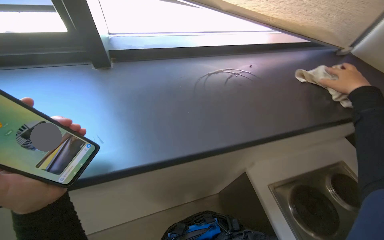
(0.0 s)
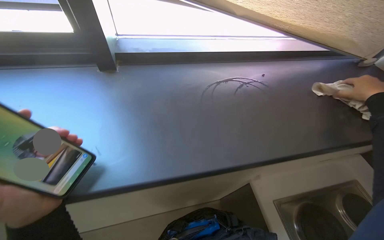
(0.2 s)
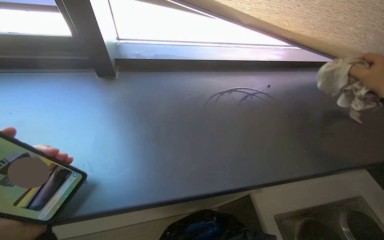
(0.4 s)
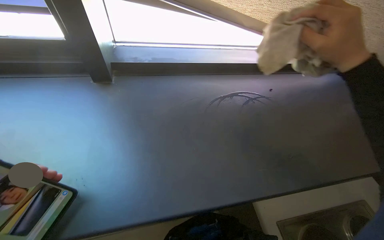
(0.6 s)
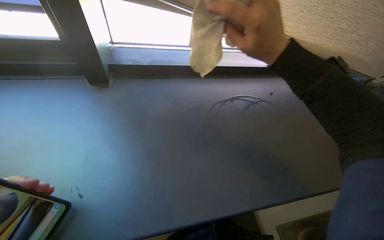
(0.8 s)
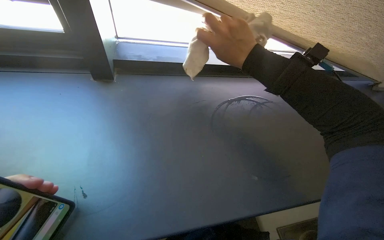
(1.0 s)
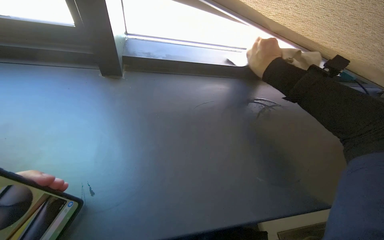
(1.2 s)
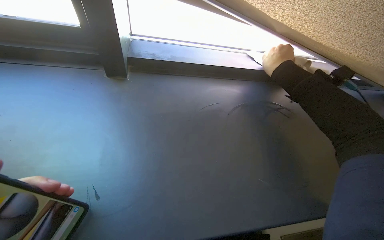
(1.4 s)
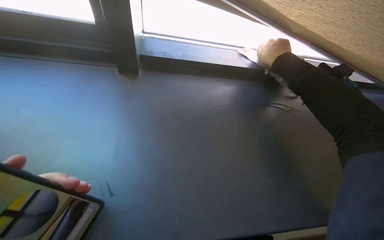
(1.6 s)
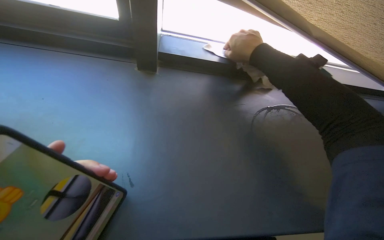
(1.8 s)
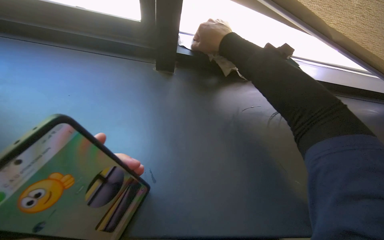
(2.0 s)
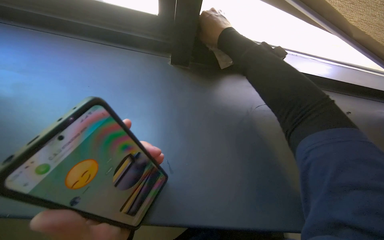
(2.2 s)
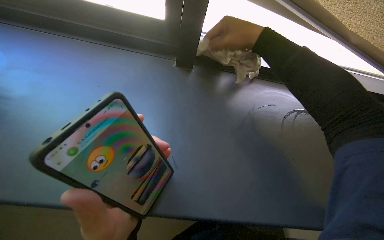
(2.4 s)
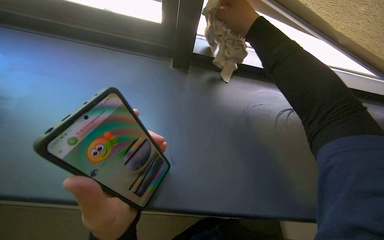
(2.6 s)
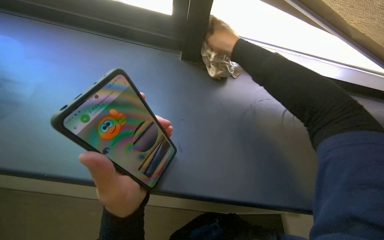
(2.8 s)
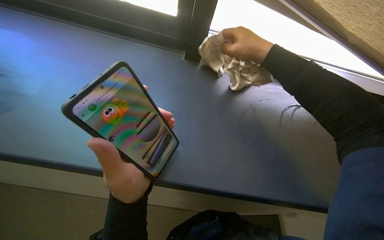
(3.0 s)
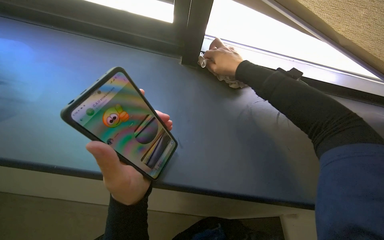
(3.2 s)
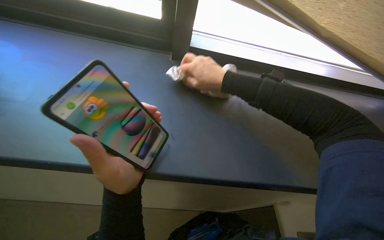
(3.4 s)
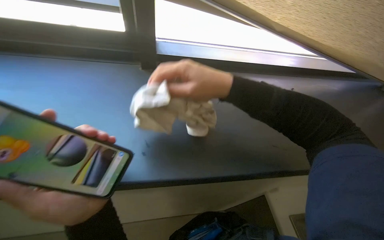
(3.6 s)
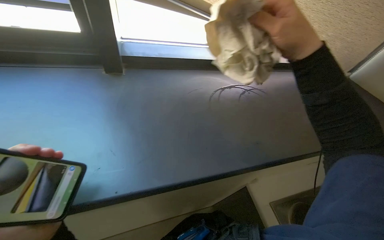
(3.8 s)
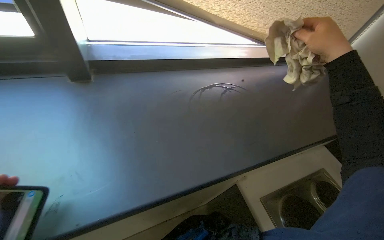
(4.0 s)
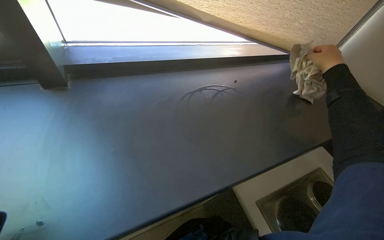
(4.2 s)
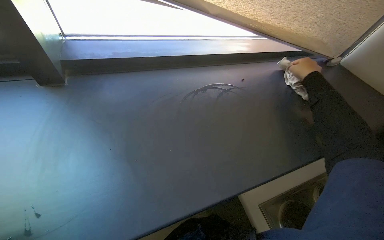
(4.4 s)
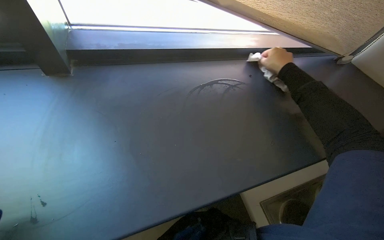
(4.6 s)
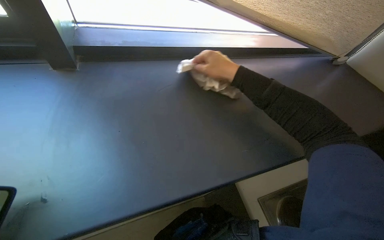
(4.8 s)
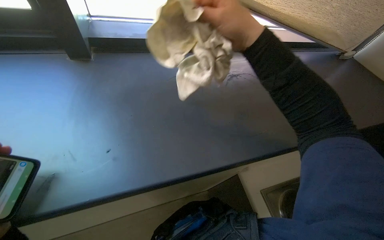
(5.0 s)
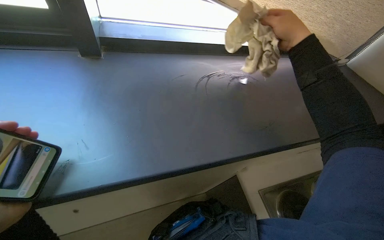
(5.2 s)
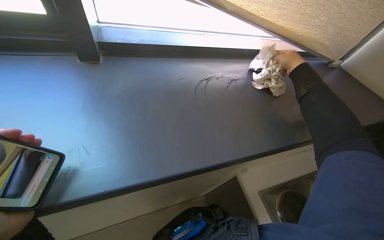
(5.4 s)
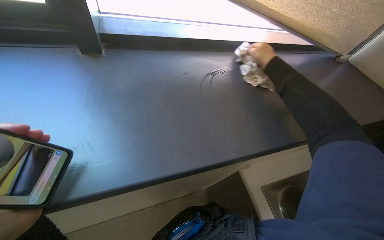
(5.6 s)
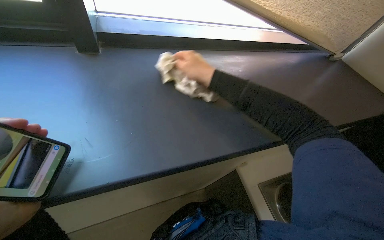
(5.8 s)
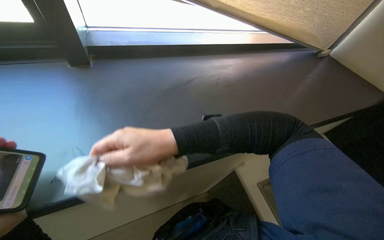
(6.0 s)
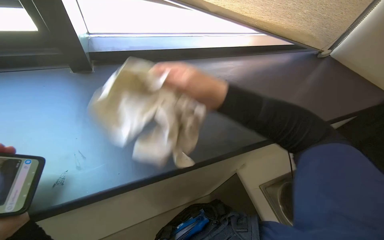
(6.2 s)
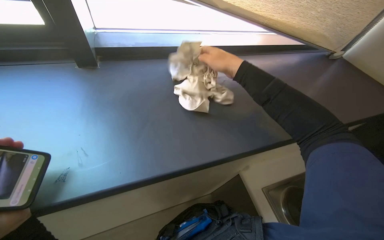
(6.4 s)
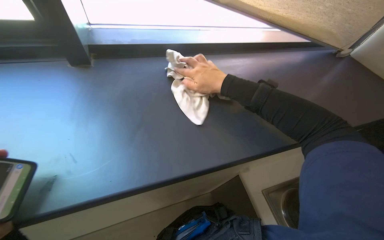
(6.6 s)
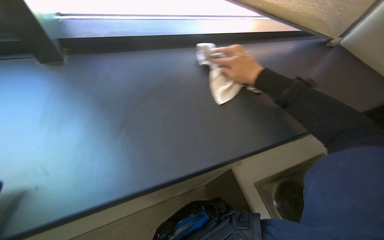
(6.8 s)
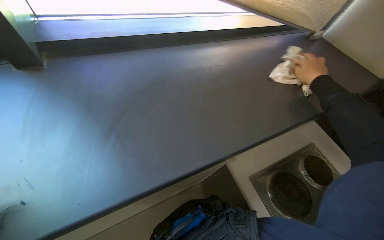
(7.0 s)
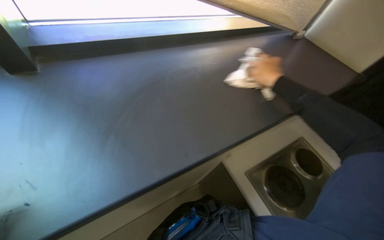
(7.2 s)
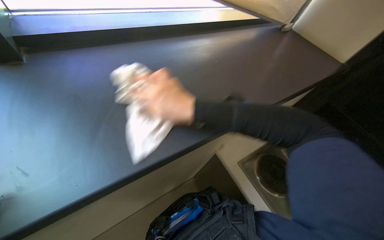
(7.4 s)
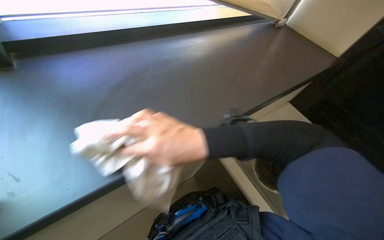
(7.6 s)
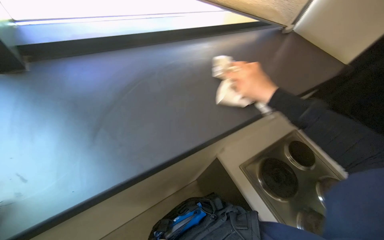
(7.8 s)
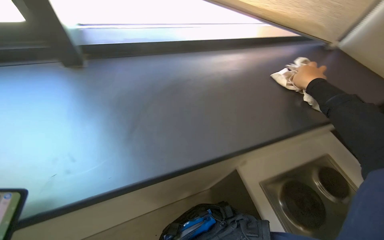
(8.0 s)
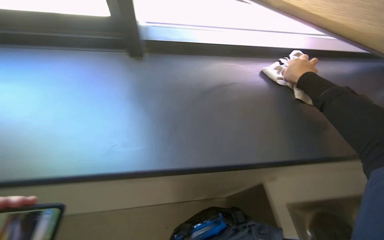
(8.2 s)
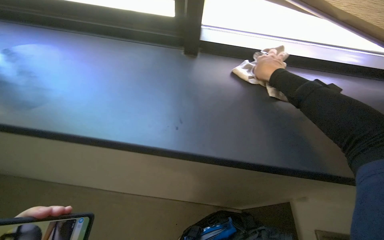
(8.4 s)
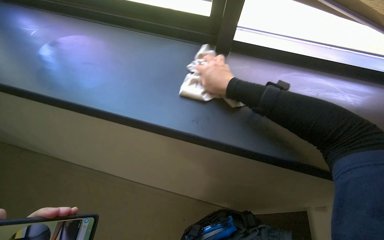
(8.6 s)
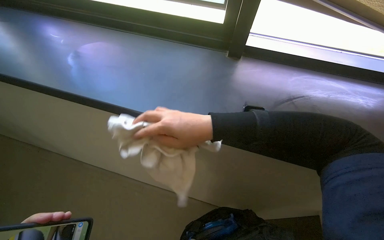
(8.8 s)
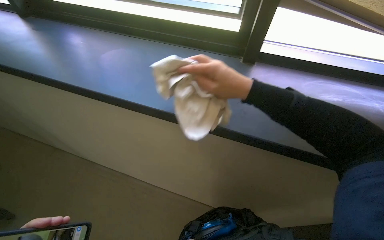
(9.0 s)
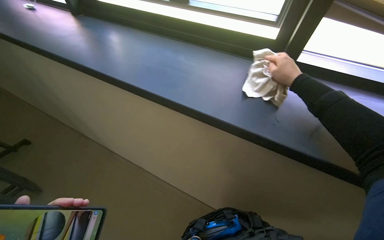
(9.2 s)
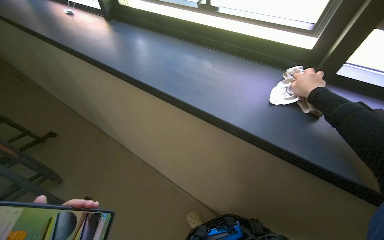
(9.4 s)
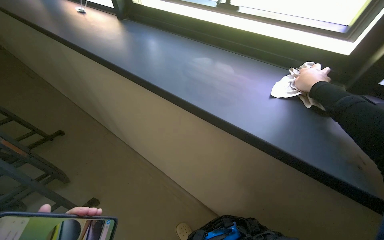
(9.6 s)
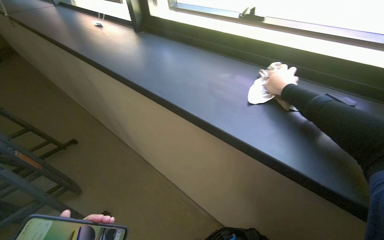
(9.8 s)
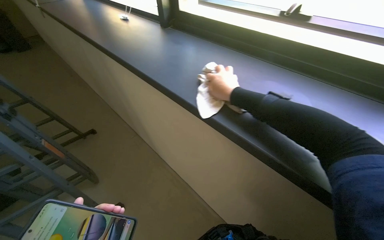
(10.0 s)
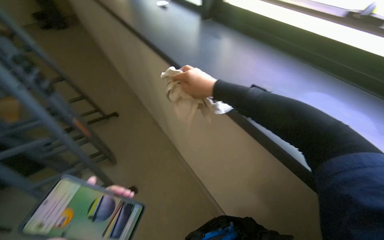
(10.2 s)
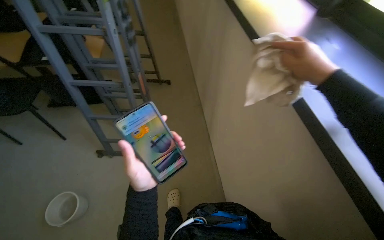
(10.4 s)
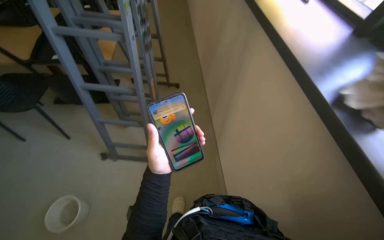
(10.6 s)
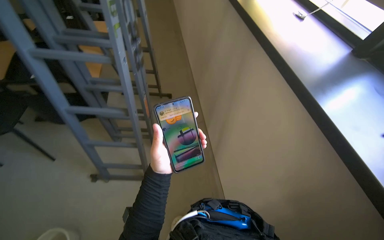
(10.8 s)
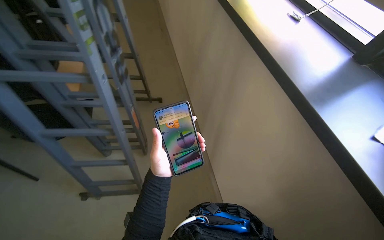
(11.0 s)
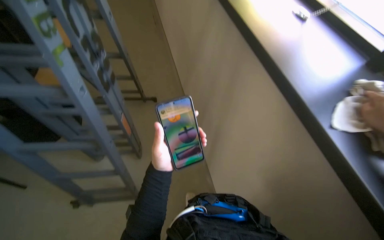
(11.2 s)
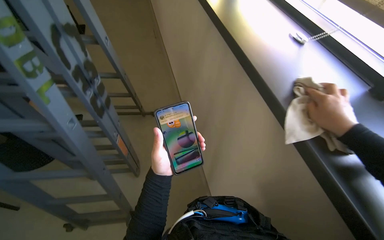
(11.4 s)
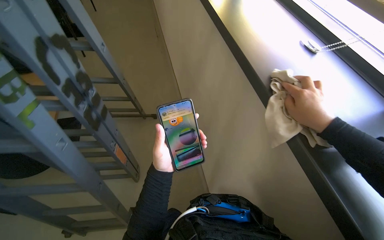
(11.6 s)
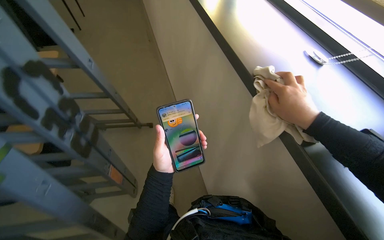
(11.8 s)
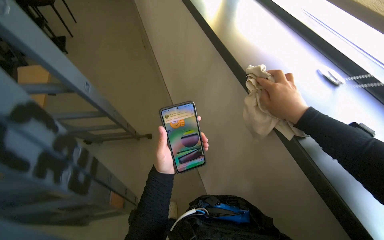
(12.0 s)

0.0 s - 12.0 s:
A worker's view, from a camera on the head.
Job: wiping surfaces.
The whole recording: Wiping kitchen countertop. The worker wipes the kitchen countertop with a cloth.
1.6 s - 3.0 s: The right hand travels to the left by roughly 25 cm.
3.0 s - 4.4 s: The wearer looks some 30 degrees further to the right. The right hand shifts about 50 cm to the right.
4.4 s - 6.0 s: The right hand goes left and right, approximately 50 cm each way, reversing 2 times.
6.0 s - 7.6 s: The right hand reaches some 50 cm to the right, then returns.
9.0 s - 10.4 s: The wearer's head swings some 55 degrees to the left.
10.4 s - 12.0 s: The head turns to the right by approximately 20 degrees.

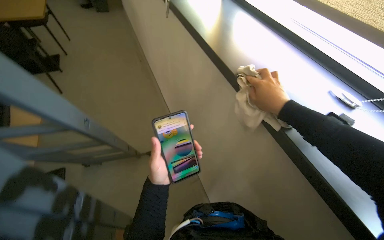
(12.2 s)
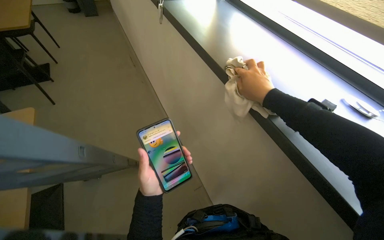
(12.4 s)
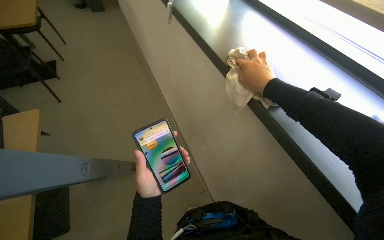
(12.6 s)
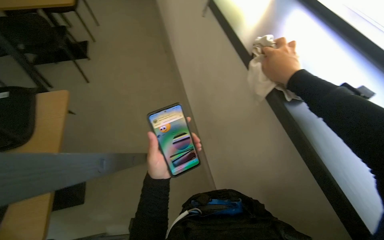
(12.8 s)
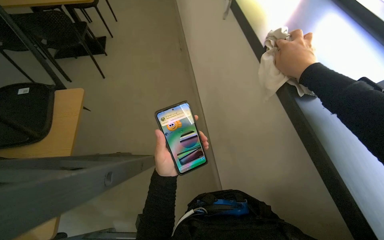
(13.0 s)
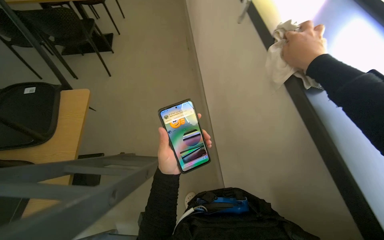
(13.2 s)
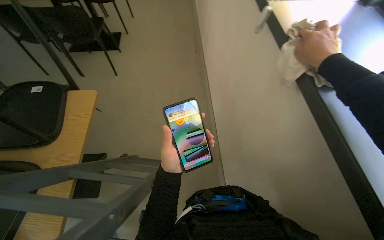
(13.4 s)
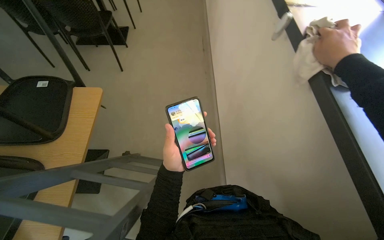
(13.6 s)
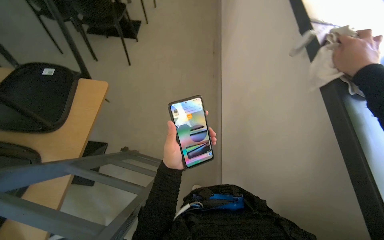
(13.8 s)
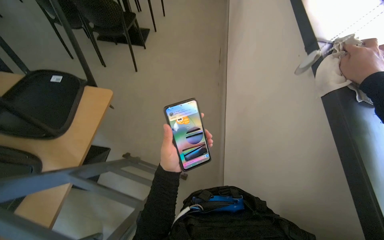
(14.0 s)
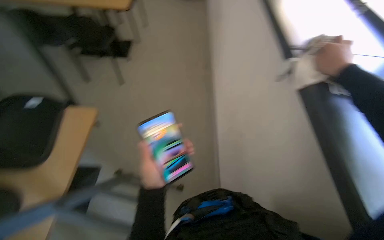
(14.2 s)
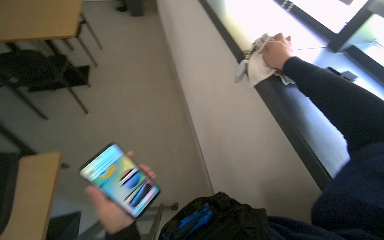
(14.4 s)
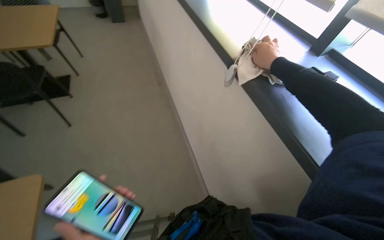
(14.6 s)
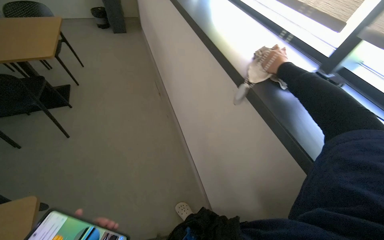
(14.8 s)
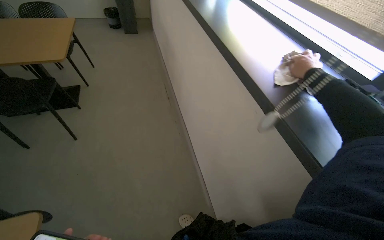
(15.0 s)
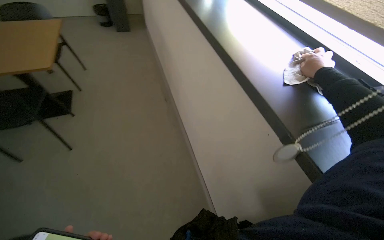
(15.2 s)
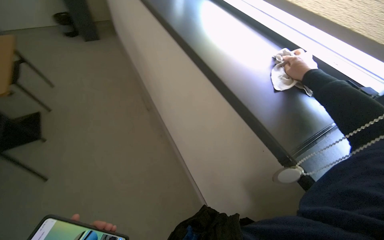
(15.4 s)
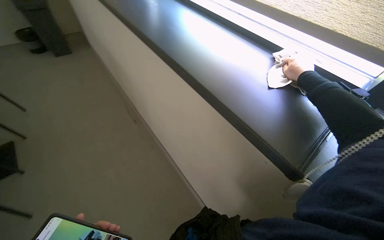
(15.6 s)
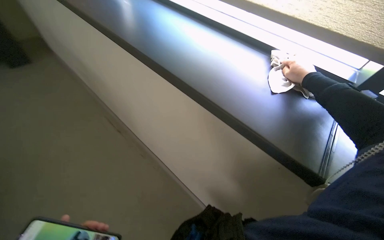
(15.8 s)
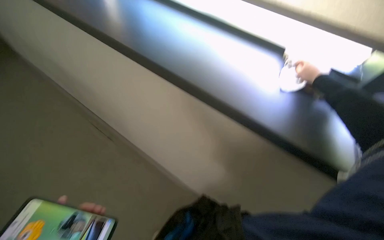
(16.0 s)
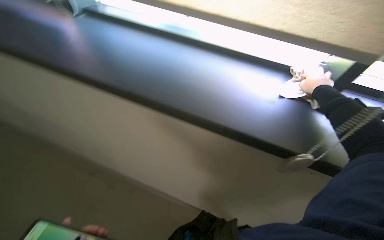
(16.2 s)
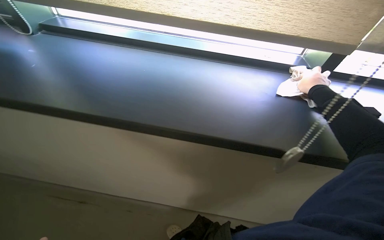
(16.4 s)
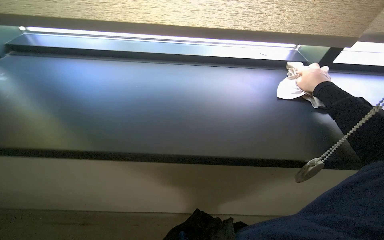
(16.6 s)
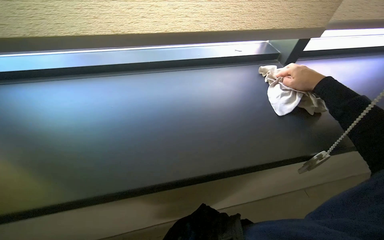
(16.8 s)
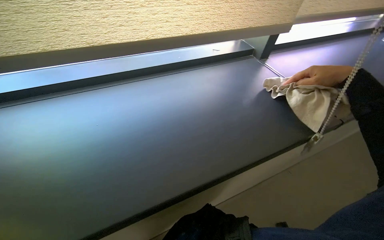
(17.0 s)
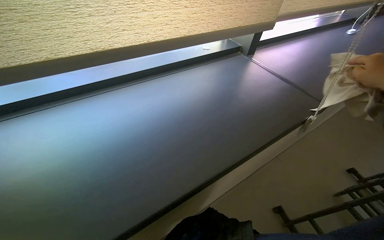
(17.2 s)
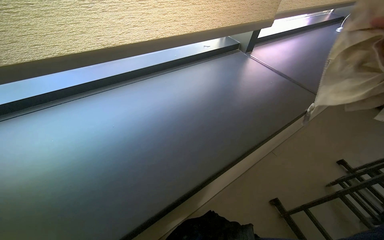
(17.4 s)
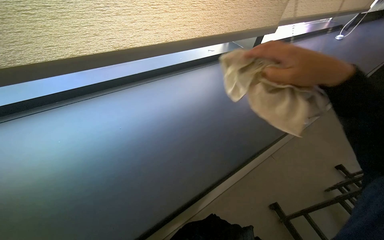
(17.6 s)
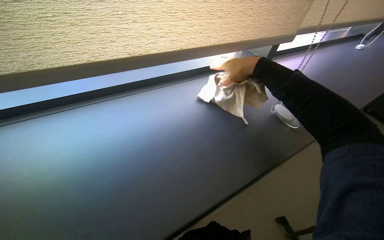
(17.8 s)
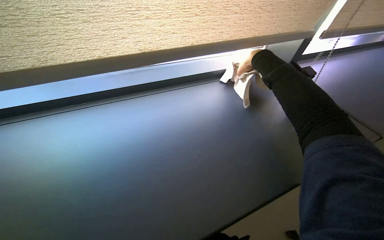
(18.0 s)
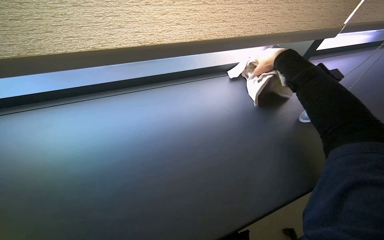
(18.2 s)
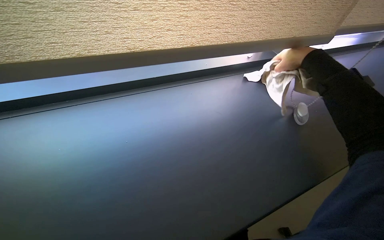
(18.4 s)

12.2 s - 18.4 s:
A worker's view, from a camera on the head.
Job: wiping surfaces.
The whole recording: Wiping kitchen countertop. The worker wipes the kitchen countertop with a cloth.
12.2 s - 13.8 s: The head rotates about 20 degrees to the left.
13.8 s - 15.4 s: The head travels some 50 cm. The wearer's head swings roughly 20 degrees to the right.
15.4 s - 16.8 s: The wearer looks roughly 40 degrees further to the right.

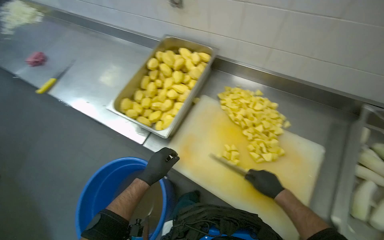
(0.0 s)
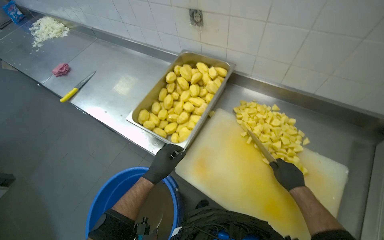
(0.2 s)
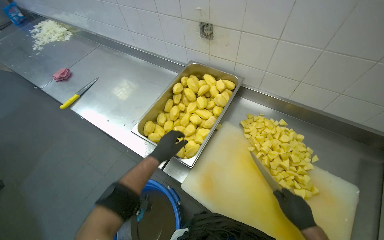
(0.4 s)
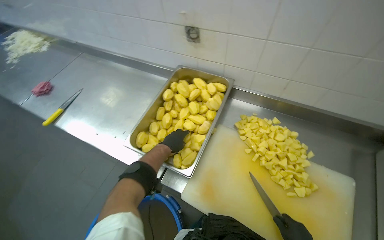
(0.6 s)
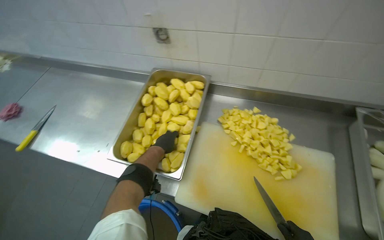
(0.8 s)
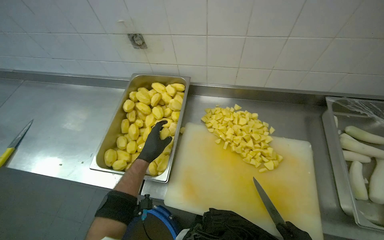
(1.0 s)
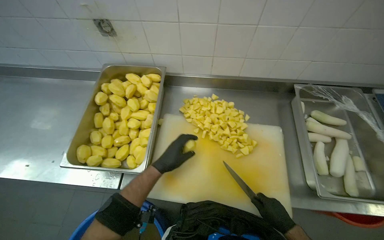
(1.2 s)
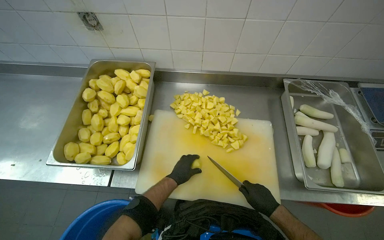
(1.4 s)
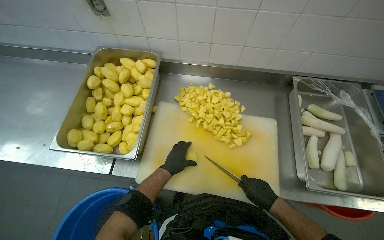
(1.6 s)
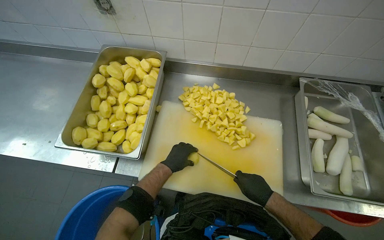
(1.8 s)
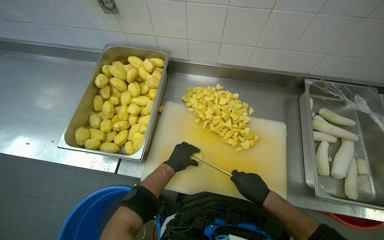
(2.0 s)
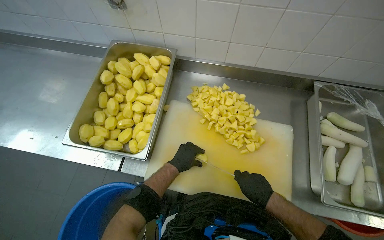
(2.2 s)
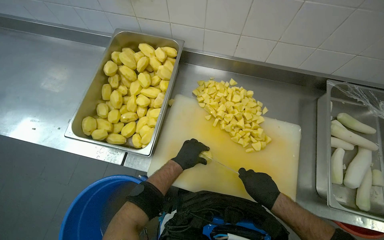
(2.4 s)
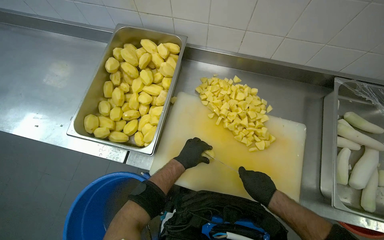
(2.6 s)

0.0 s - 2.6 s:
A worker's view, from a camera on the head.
Job: preparing food.
The whole recording: Cutting potatoes into pieces. The worker cuts peeled potatoes into smaller pieces on a cutting board.
0.0 s - 1.2 s: The head turns to the right by some 25 degrees. The left hand reaches approximately 20 cm farther from the camera, then returns.
1.2 s - 2.6 s: The right hand is displaced up the picture by some 10 cm; the left hand heads farther from the camera, covering about 10 cm.
